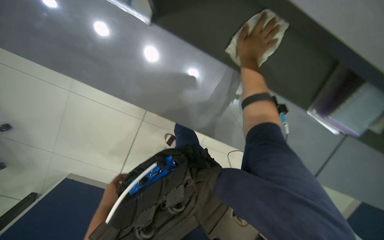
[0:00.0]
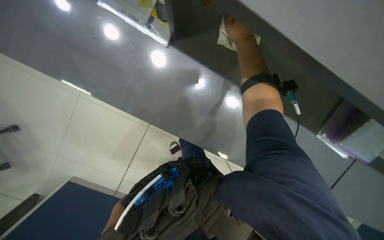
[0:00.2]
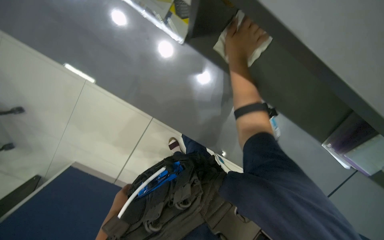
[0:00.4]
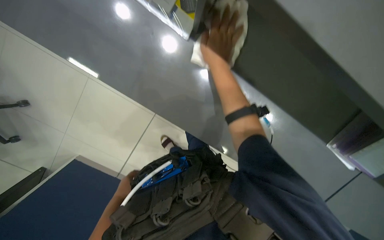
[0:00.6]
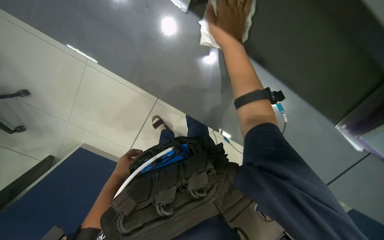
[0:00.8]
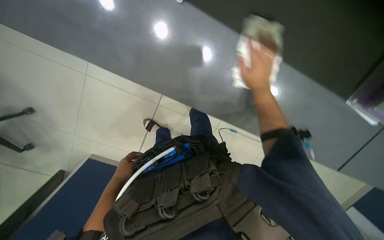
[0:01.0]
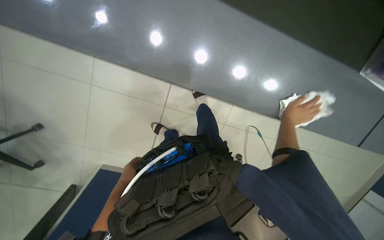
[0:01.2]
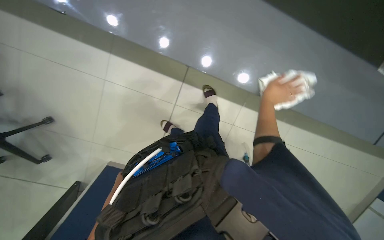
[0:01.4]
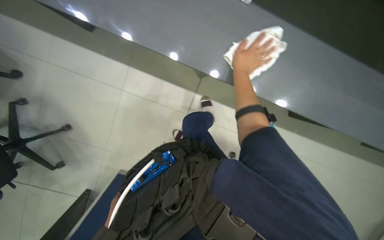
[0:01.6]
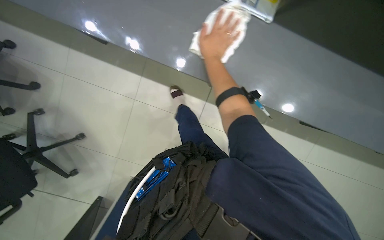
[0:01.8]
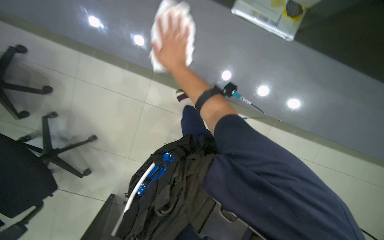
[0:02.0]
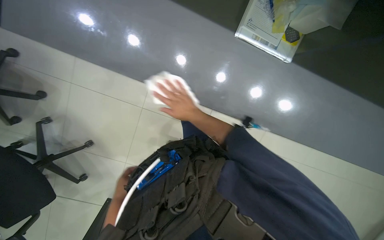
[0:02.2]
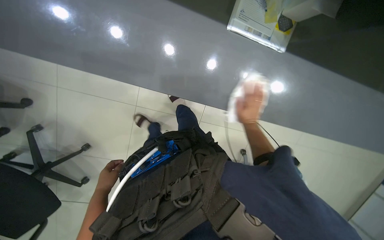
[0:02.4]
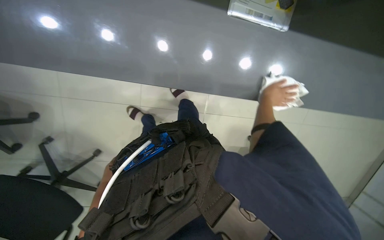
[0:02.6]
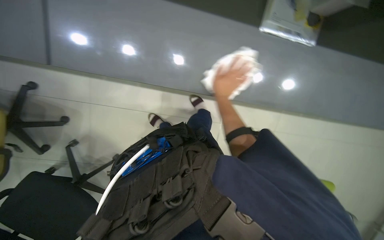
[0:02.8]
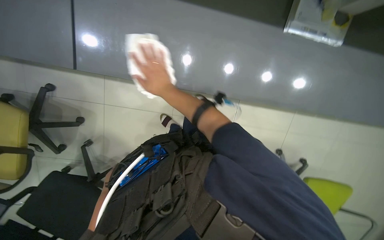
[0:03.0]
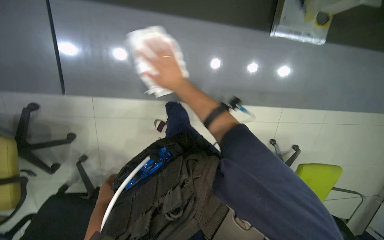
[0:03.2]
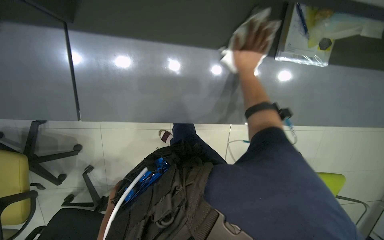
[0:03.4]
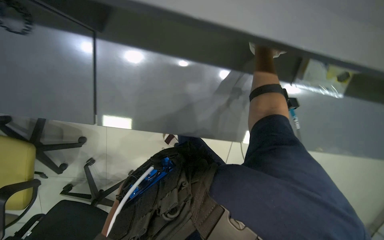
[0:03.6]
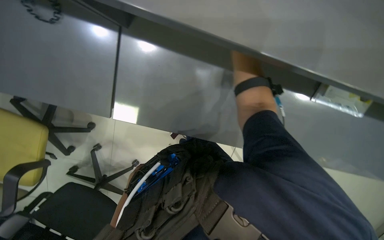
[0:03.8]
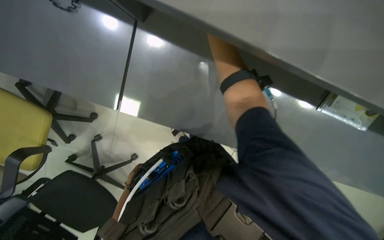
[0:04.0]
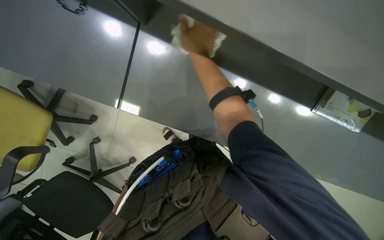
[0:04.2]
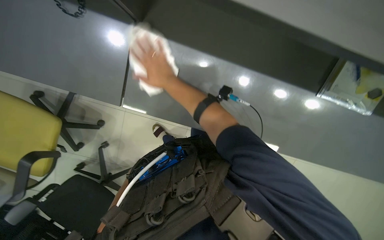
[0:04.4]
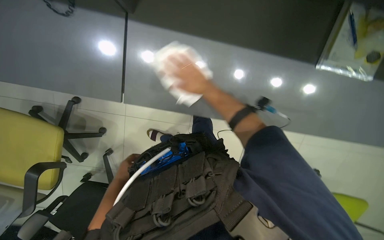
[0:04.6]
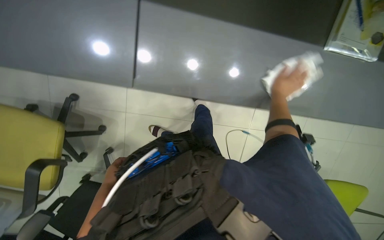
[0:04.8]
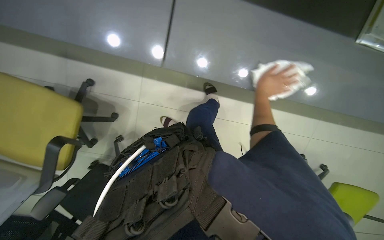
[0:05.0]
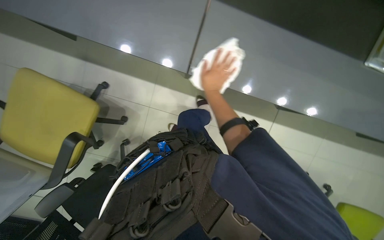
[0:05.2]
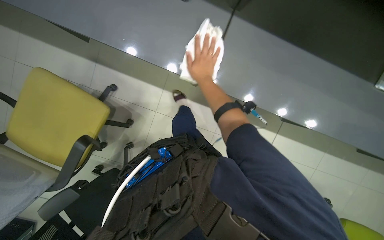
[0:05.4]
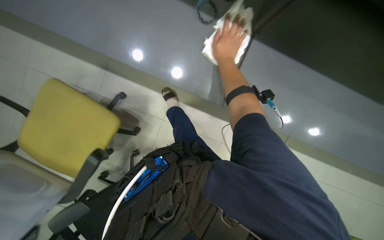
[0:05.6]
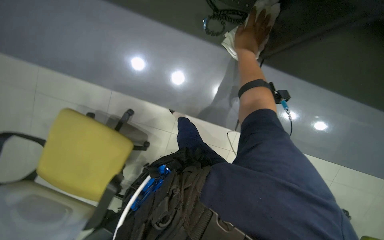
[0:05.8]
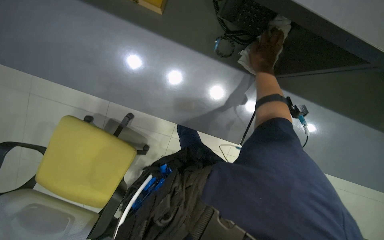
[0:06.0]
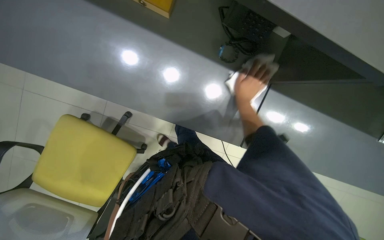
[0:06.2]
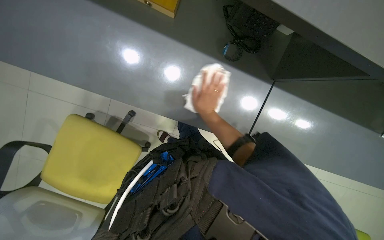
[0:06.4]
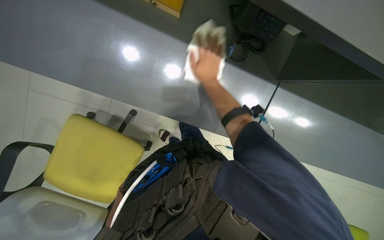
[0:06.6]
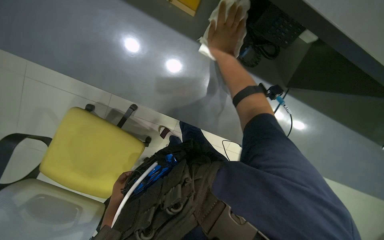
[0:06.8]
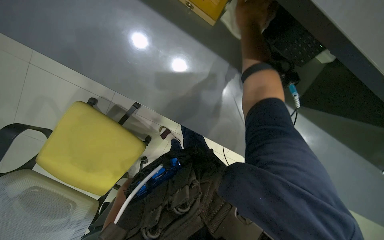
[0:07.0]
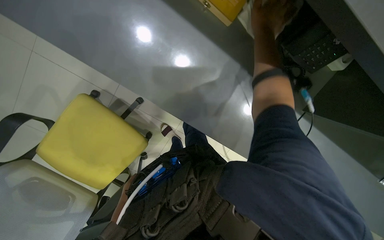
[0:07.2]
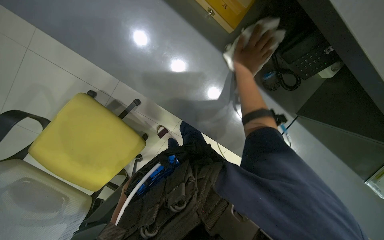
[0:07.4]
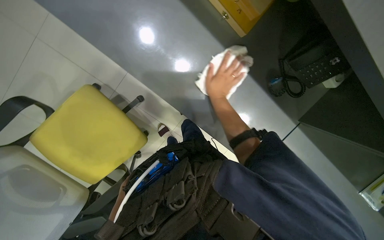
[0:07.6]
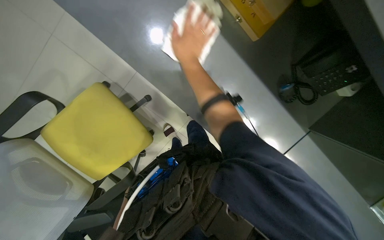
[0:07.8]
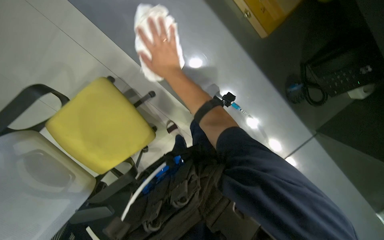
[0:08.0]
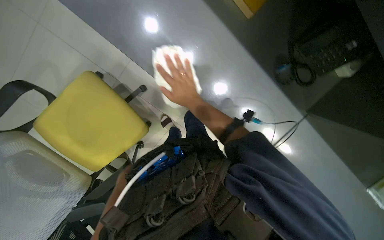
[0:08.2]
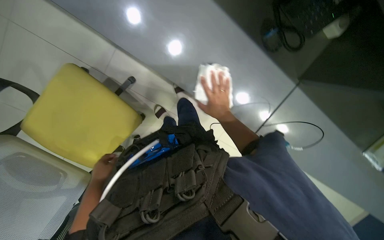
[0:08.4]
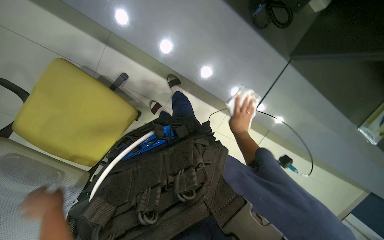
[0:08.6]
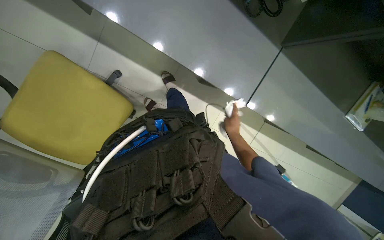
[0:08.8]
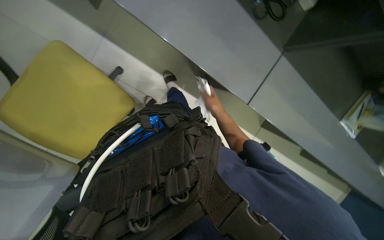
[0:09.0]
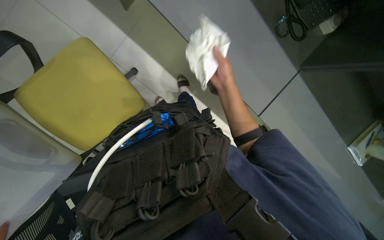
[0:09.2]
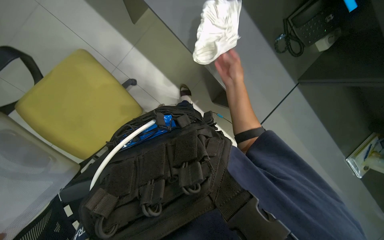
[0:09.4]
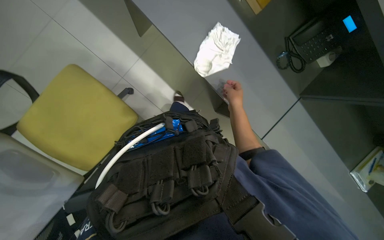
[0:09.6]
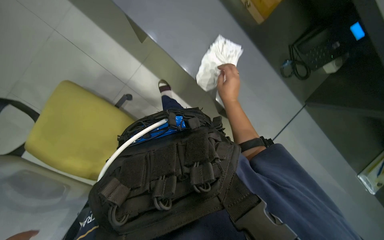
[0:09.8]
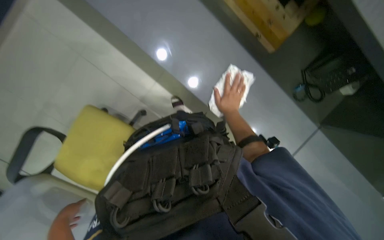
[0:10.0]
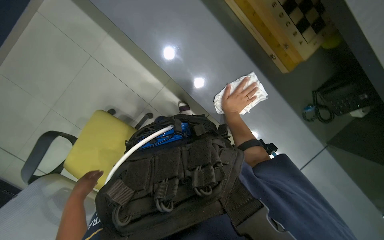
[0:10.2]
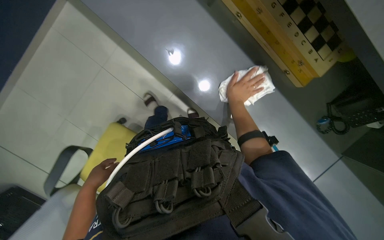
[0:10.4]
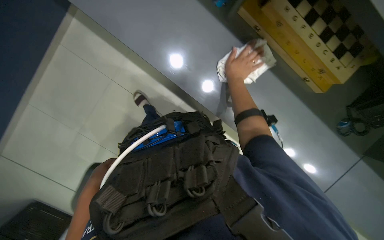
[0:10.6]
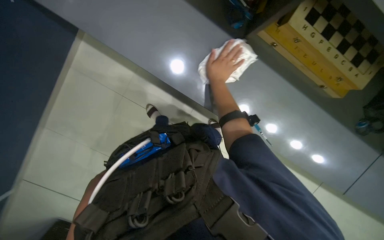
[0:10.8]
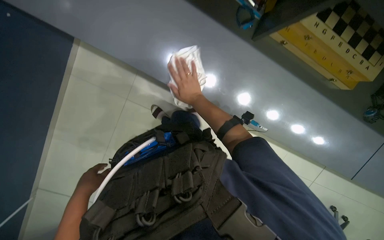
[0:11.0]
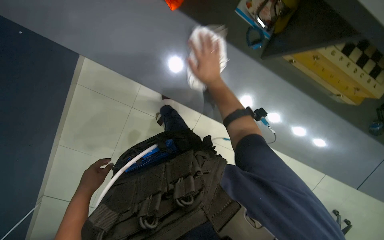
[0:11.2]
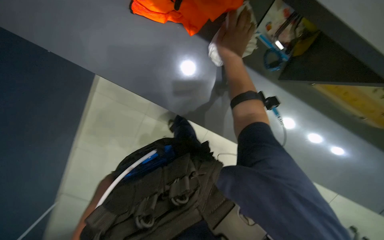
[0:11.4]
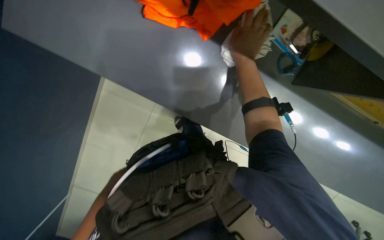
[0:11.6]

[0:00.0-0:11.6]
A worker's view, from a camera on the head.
Job: wiping surfaces.
The whole recording: Wiping office surfaces. The worker wipes desks, chairs, and cups with a cleaning cloth.
0:00.0 to 0:01.4: The right hand goes roughly 25 cm down the picture and farther from the camera.
0:01.4 to 0:02.8: The right hand swings left and right, approximately 35 cm each way, with 2 reversals.
0:07.2 to 0:08.8: The right hand moves up and down the picture over some 35 cm, changing direction 2 times.
0:08.8 to 0:10.2: The view tilts approximately 20 degrees upward. The right hand travels up the picture by some 25 cm.
0:10.2 to 0:11.6: The camera is carried roughly 50 cm.

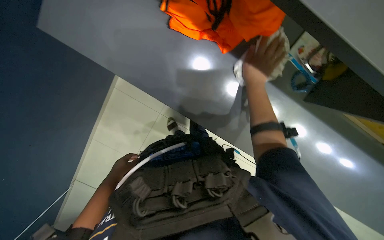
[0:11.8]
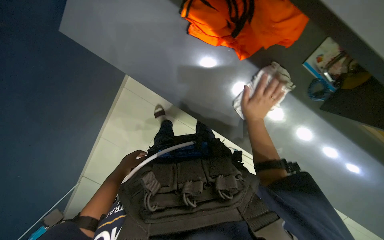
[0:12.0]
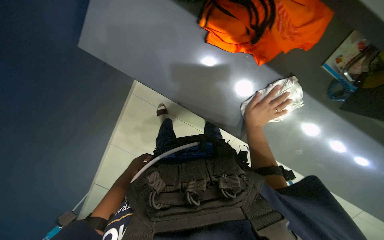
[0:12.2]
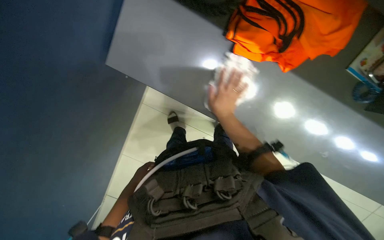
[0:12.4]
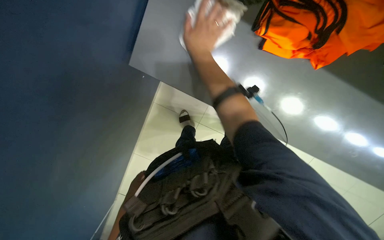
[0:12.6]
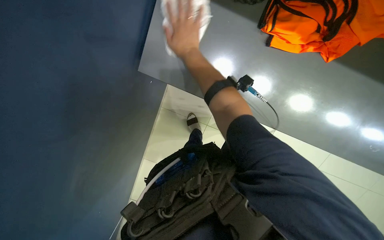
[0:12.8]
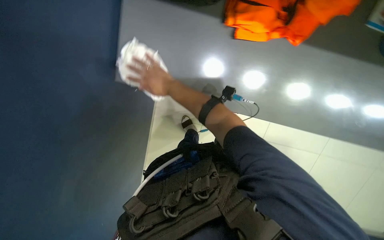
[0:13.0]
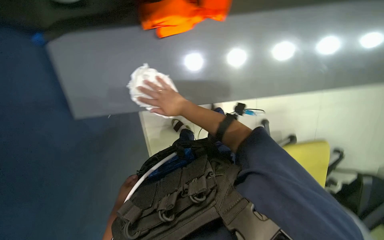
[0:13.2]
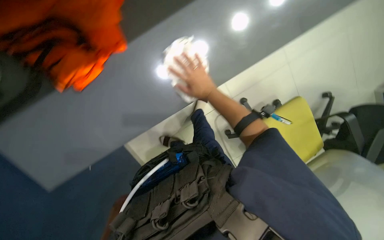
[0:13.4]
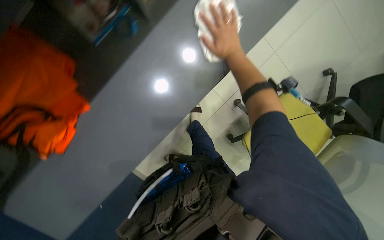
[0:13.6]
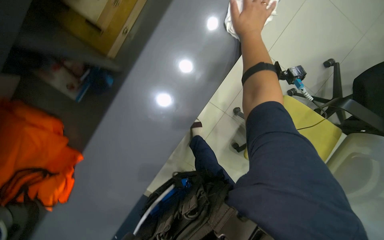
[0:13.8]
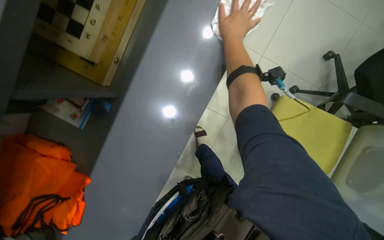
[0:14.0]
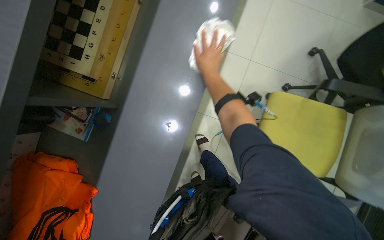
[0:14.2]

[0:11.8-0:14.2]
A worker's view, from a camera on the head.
Job: wiping surfaces.
The whole recording: Wiping office surfaces. The worker wipes desks, chairs, and cups with a cleaning cloth.
0:11.8 to 0:13.0: The left hand heads nearer to the camera and down the picture, covering approximately 15 cm; the right hand goes some 35 cm to the left.
0:13.0 to 0:14.2: The camera pitches upward, by about 10 degrees. The right hand heads to the right and nearer to the camera, covering about 40 cm.

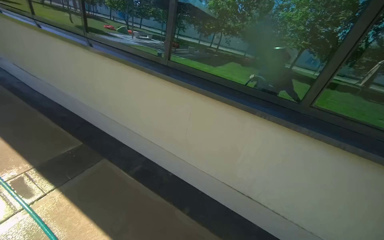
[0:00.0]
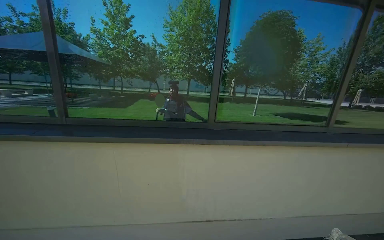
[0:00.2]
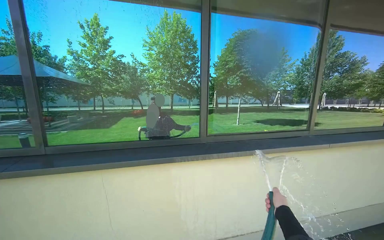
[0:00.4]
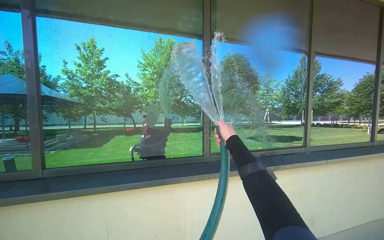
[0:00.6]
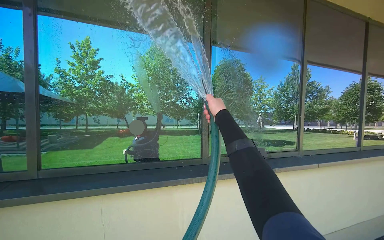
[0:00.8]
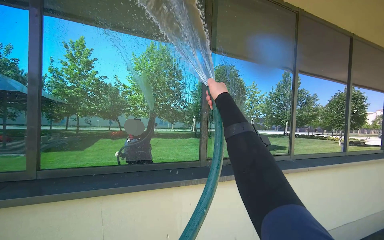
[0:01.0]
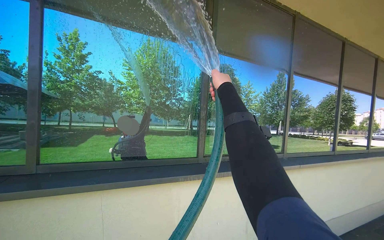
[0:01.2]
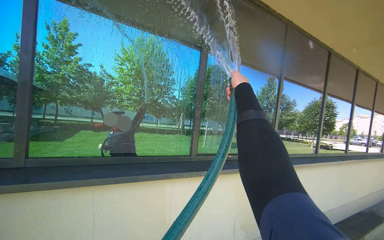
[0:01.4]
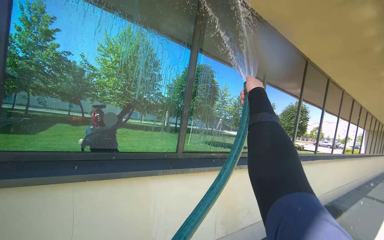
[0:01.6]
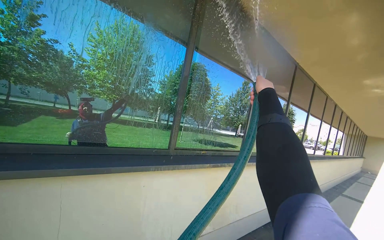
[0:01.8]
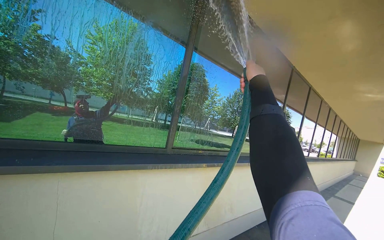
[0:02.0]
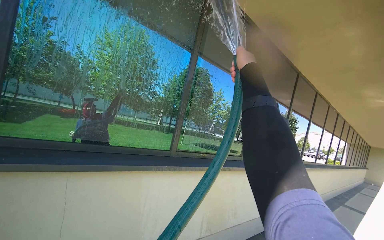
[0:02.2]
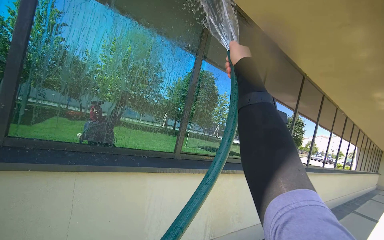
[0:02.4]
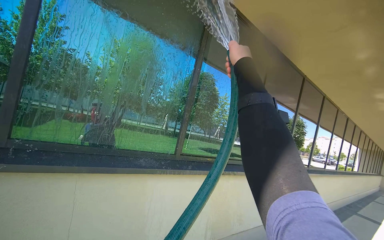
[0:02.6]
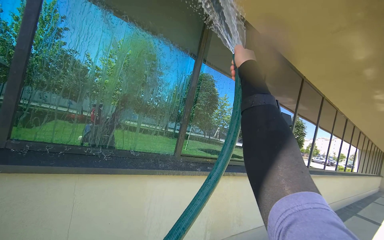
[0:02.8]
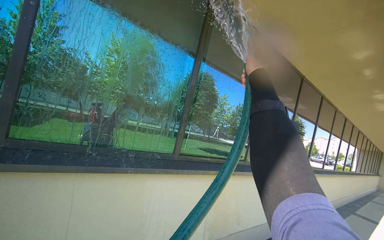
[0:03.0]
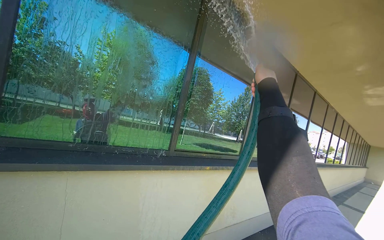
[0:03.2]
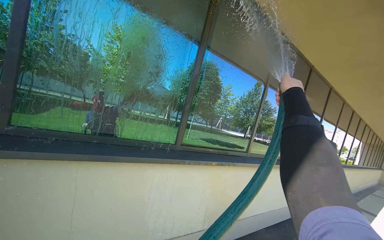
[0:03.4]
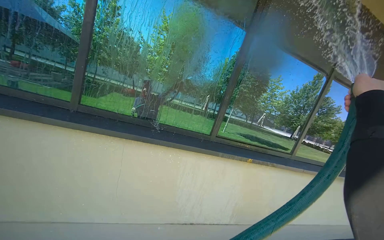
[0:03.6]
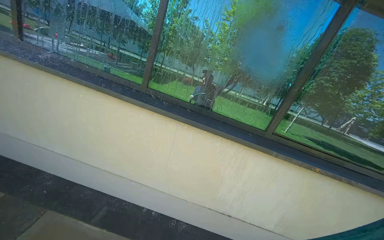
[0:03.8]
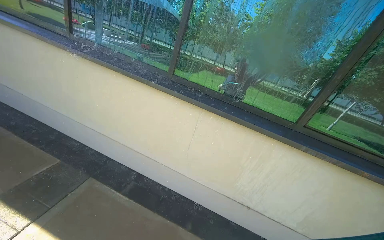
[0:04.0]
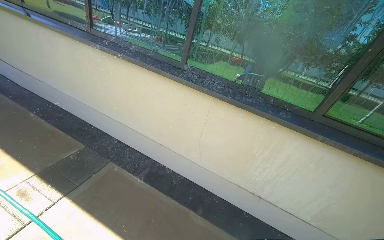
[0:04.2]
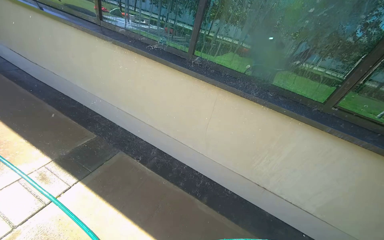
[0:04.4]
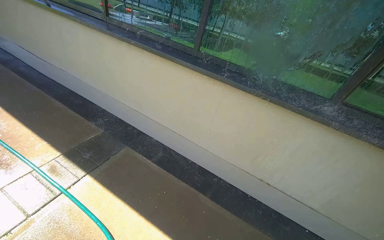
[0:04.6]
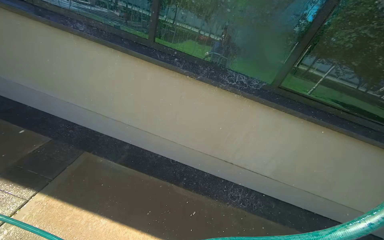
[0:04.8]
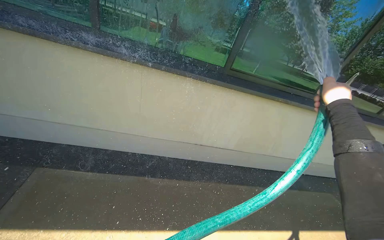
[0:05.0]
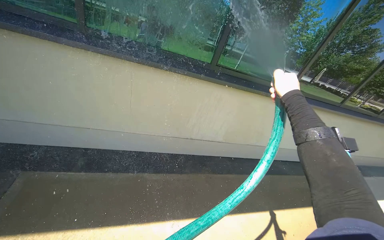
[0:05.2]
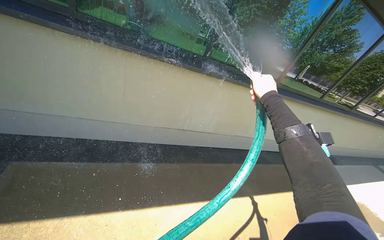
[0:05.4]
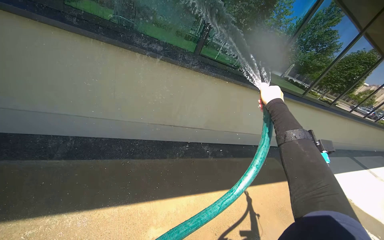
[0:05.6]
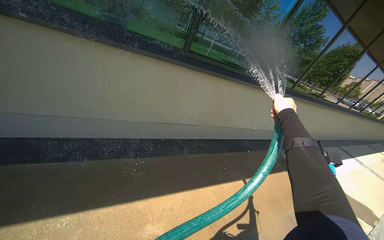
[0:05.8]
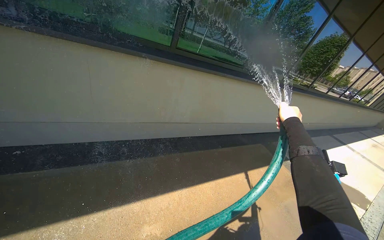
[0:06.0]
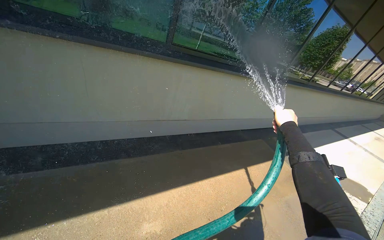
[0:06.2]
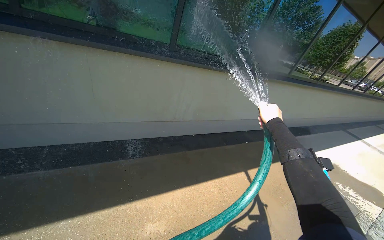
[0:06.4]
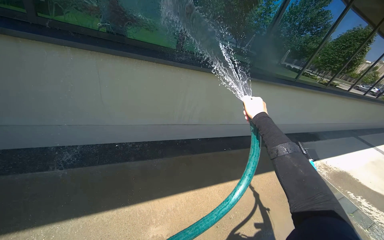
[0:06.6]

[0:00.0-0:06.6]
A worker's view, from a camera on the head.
Job: cleaning windows.
The whole recording: Spraying water on building windows. The worker sprays water from a hose onto the building windows.
0:03.2 to 0:05.0: The view pans to the left by roughly 30 degrees. The view tips downward by some 25 degrees.
